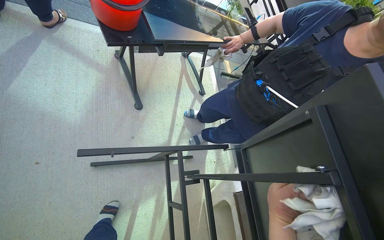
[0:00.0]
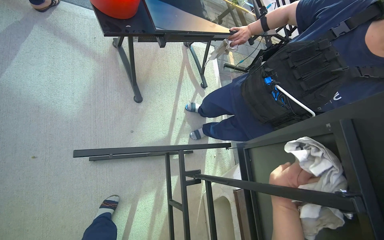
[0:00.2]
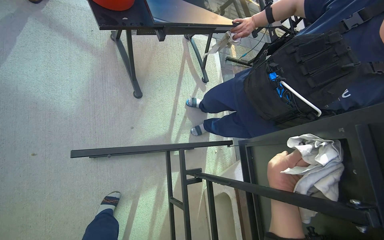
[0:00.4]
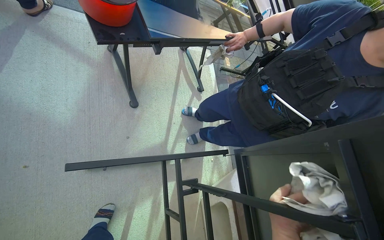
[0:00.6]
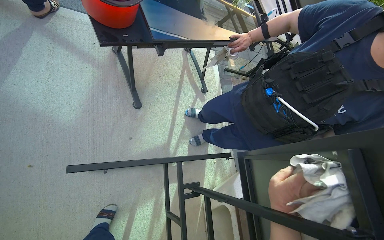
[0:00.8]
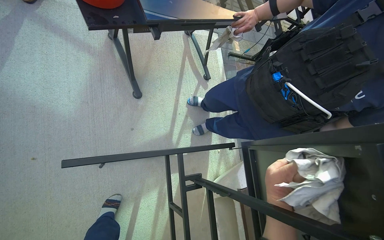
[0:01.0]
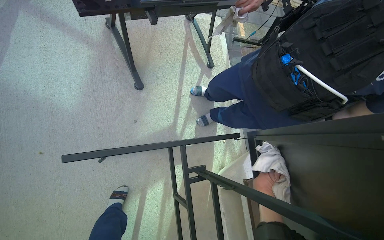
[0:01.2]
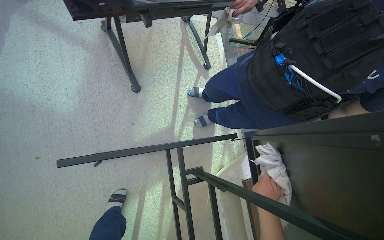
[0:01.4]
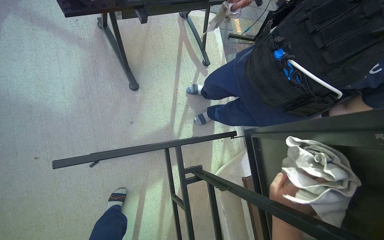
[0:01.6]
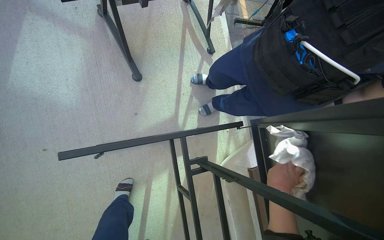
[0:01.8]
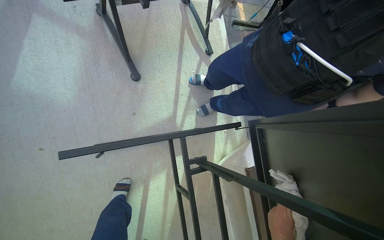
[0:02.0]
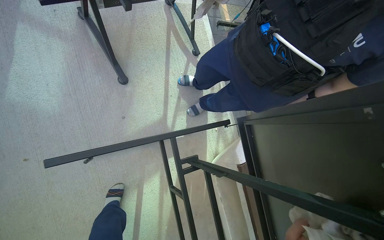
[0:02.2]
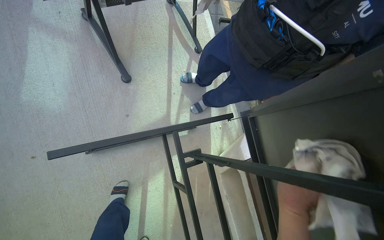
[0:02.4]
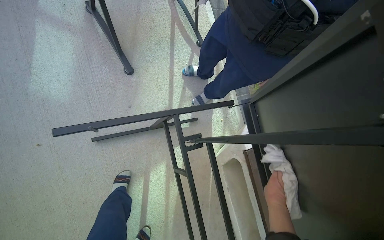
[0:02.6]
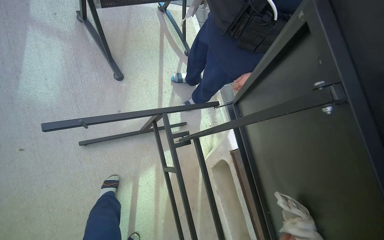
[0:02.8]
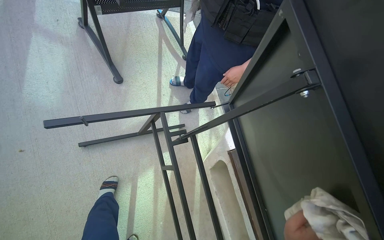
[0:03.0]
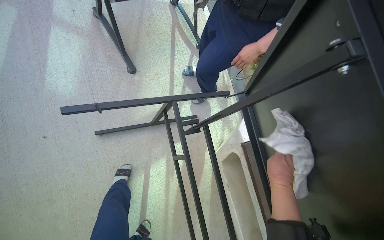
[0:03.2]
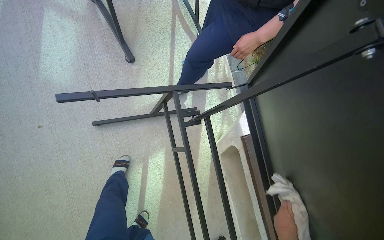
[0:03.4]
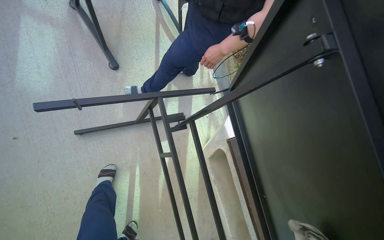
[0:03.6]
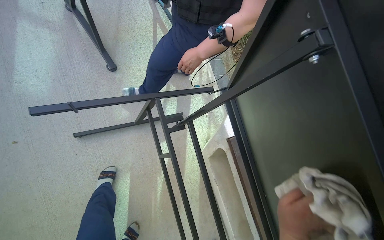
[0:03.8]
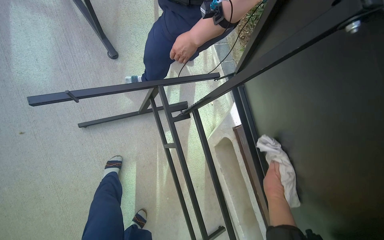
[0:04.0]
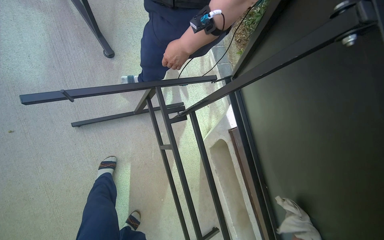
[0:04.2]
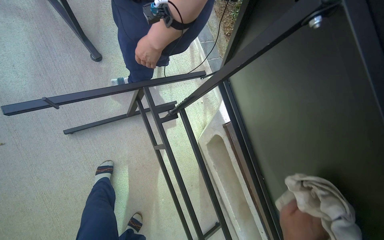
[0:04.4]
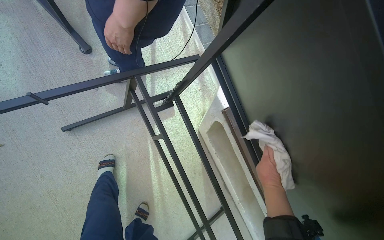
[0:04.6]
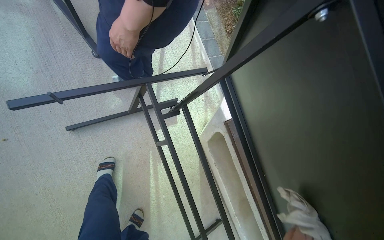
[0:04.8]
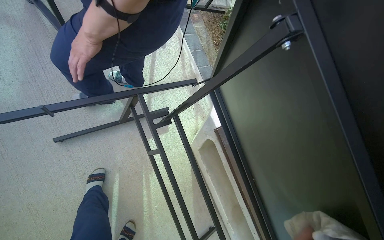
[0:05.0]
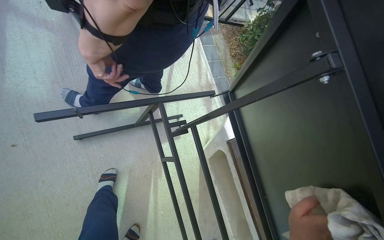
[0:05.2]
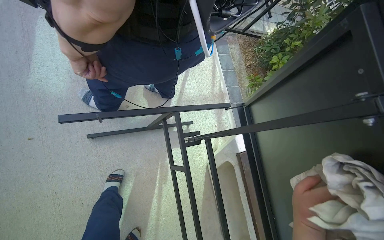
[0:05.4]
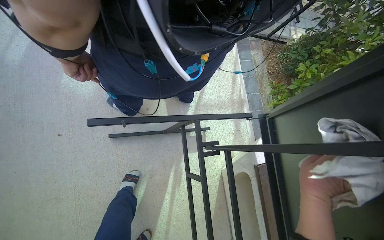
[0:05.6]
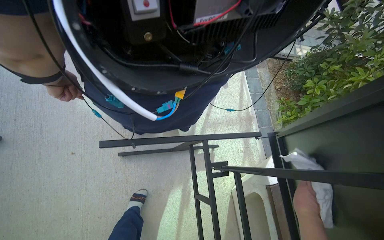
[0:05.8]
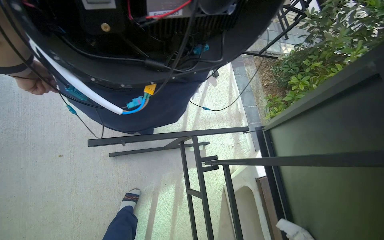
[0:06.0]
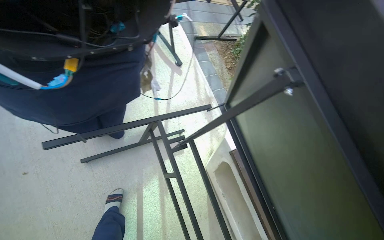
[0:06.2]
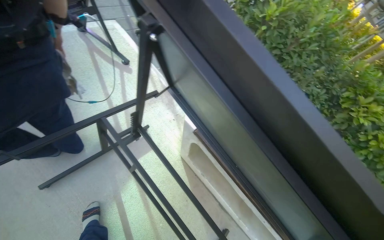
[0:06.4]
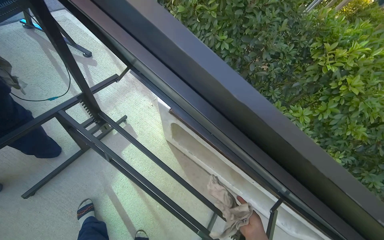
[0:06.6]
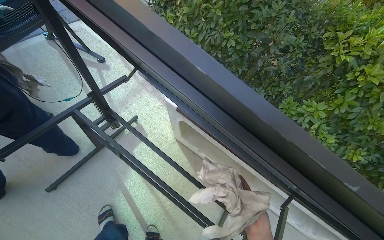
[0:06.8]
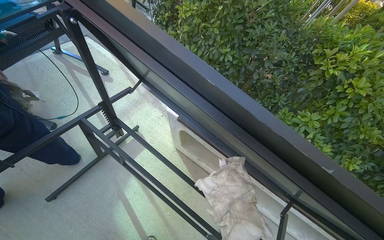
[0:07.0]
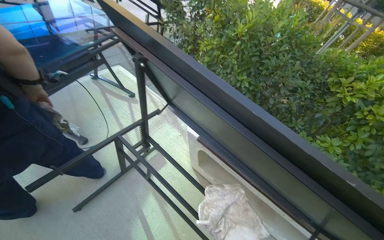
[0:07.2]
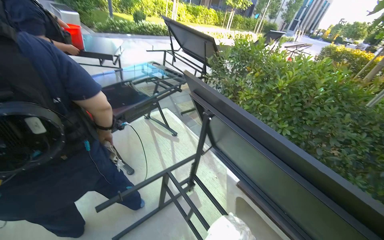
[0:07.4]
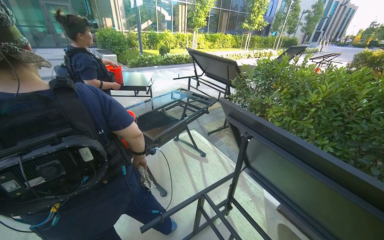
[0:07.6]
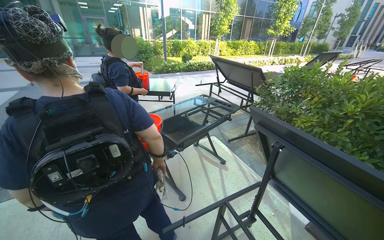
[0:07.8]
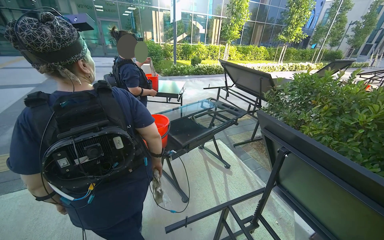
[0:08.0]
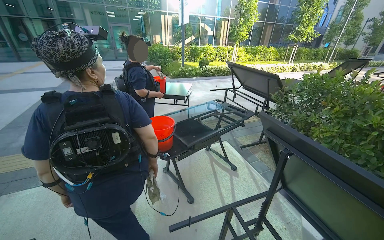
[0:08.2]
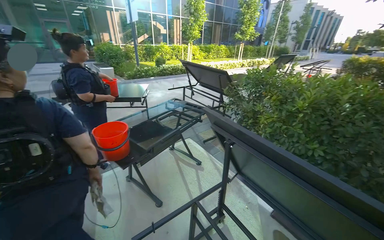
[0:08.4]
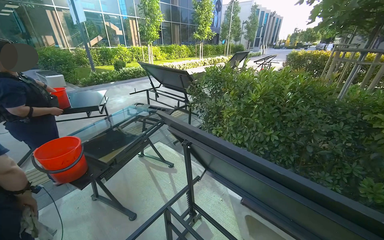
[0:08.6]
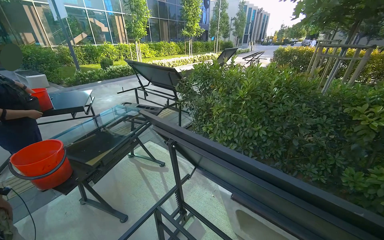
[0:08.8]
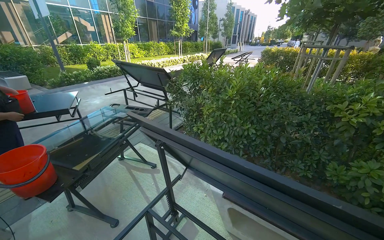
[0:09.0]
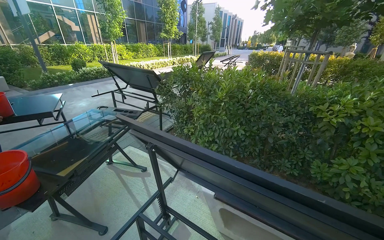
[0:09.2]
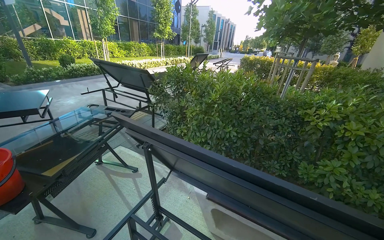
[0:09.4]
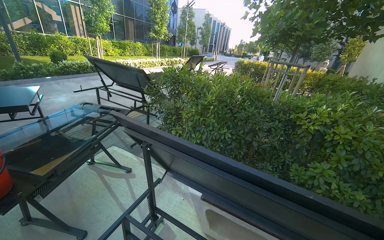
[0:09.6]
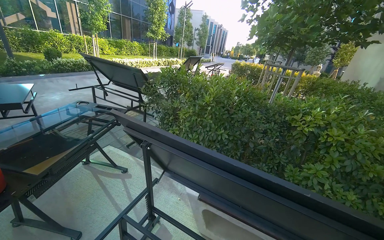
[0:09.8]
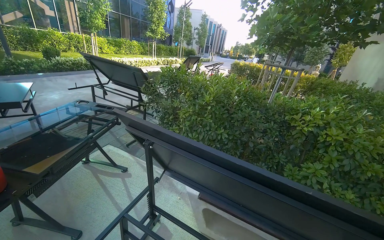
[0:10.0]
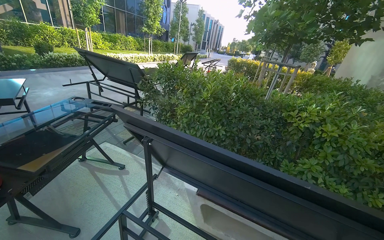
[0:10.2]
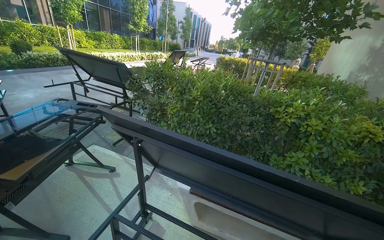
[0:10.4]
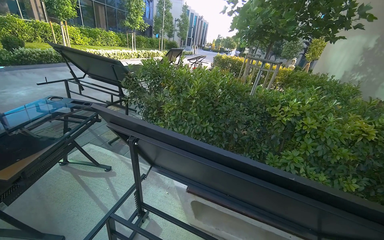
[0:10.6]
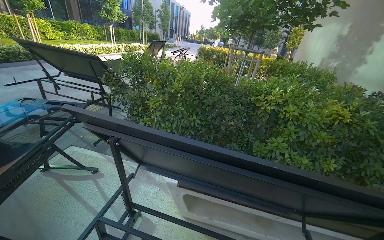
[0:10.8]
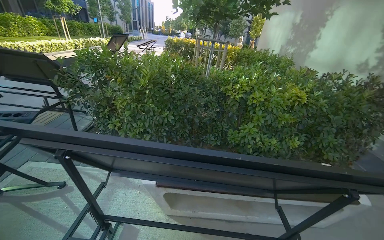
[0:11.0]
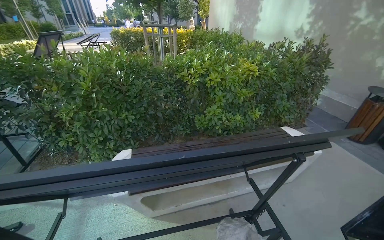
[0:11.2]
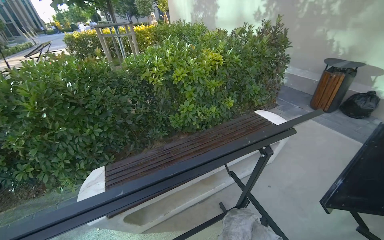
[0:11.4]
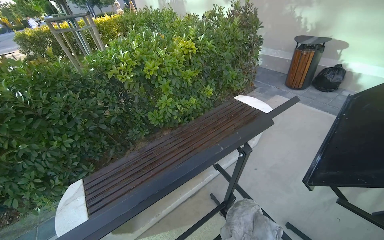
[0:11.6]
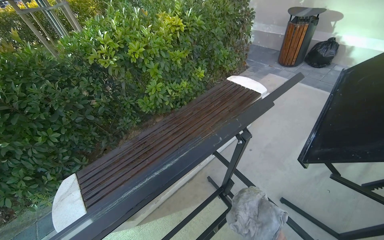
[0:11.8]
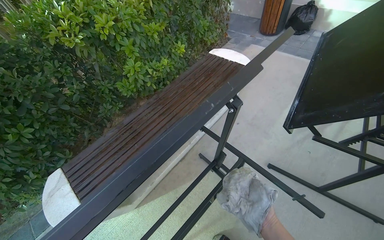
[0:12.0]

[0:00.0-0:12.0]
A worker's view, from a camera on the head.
Job: wiping surfaces.
The whole recording: Wiping outdoor table frame. The worker wipes the frames of several outdoor tables with a cloth.
0:00.0 to 0:01.6: The right hand swings nearer and farther, roughly 20 cm each way, with 2 reversals.
0:04.4 to 0:06.0: The view tilts approximately 15 degrees upward.
0:06.0 to 0:07.6: The head travels roughly 40 cm. The camera pitches upward, by roughly 25 degrees. The scene rotates counterclockwise by roughly 35 degrees.
0:09.0 to 0:10.4: The camera sweeps to the right, by roughly 15 degrees.
0:10.4 to 0:12.0: The camera travels roughly 40 cm. The wearer looks about 70 degrees further to the right. The camera pitches downward, by about 30 degrees.

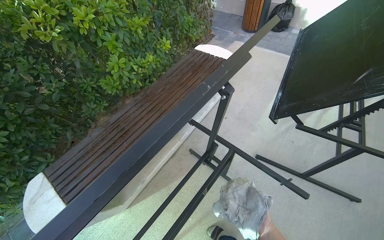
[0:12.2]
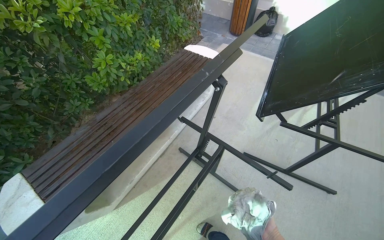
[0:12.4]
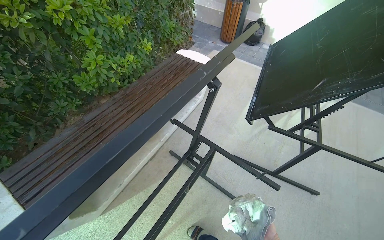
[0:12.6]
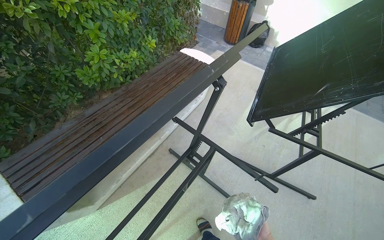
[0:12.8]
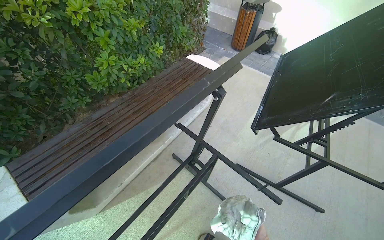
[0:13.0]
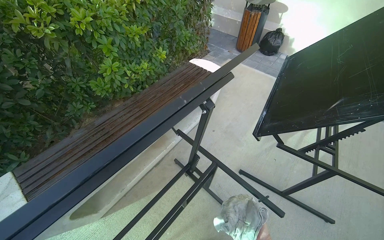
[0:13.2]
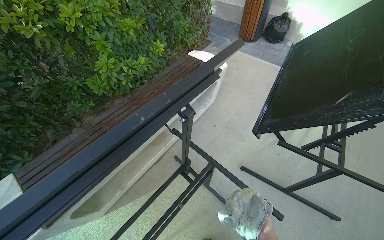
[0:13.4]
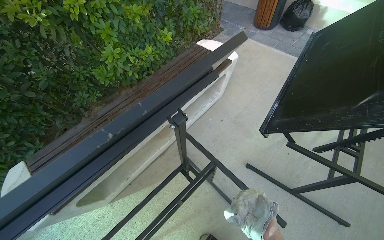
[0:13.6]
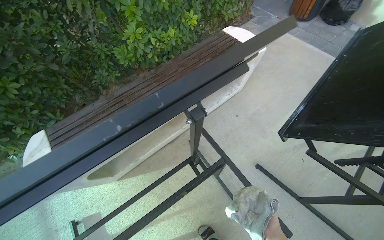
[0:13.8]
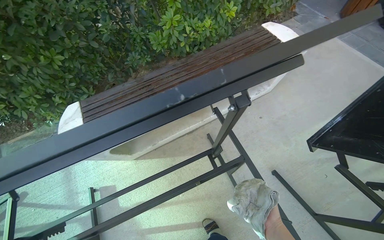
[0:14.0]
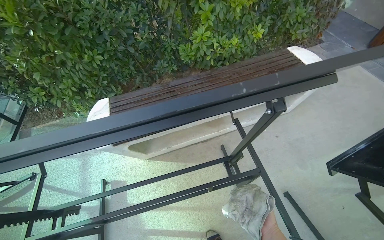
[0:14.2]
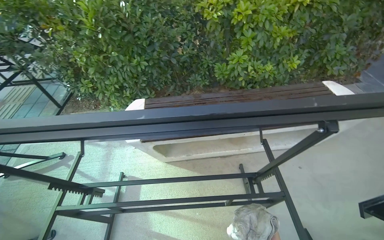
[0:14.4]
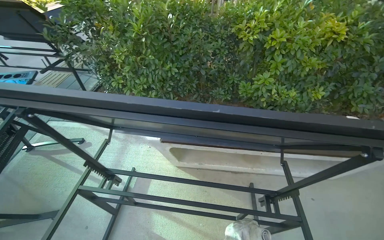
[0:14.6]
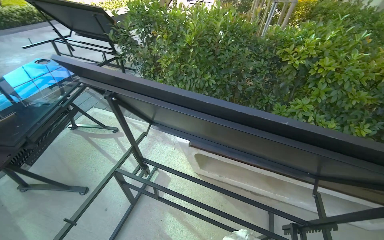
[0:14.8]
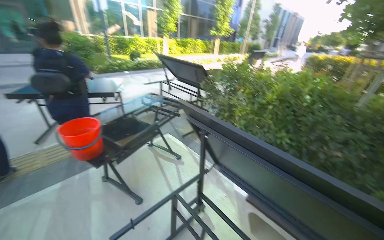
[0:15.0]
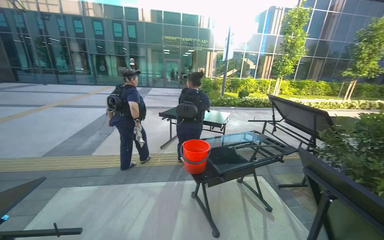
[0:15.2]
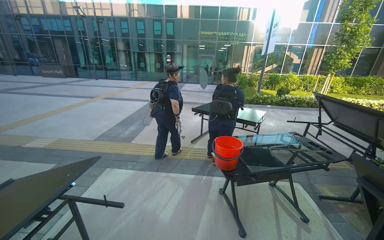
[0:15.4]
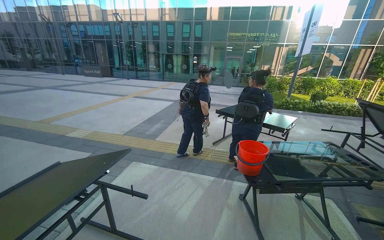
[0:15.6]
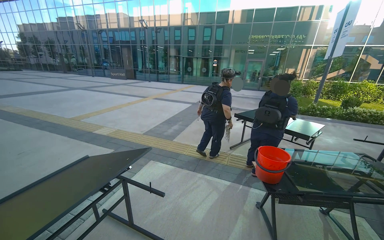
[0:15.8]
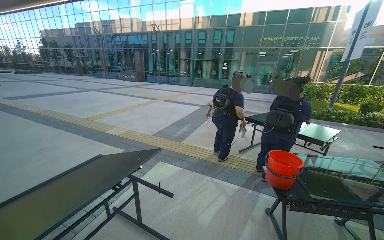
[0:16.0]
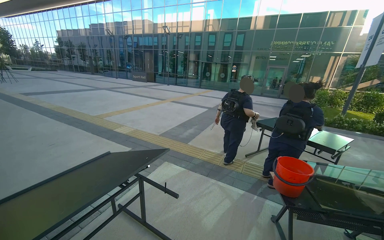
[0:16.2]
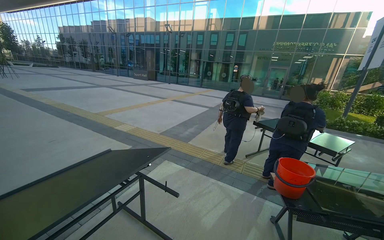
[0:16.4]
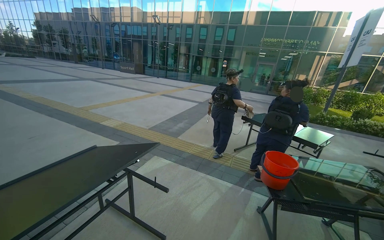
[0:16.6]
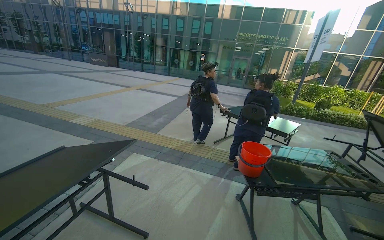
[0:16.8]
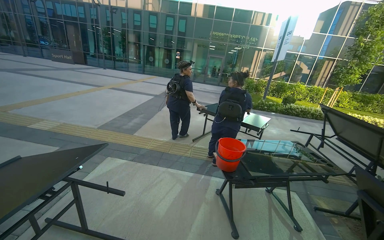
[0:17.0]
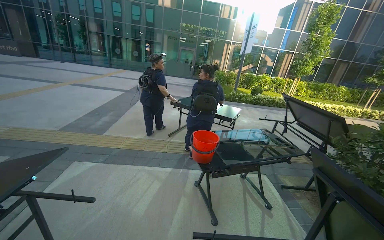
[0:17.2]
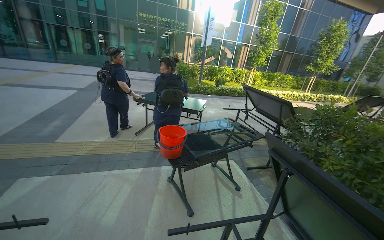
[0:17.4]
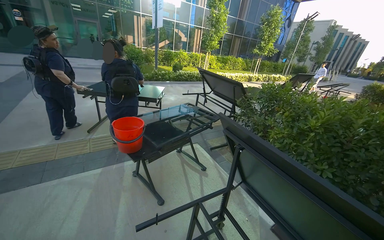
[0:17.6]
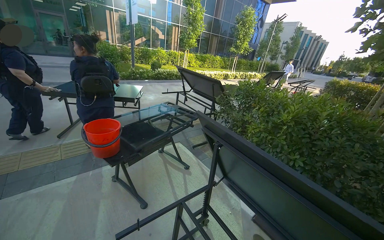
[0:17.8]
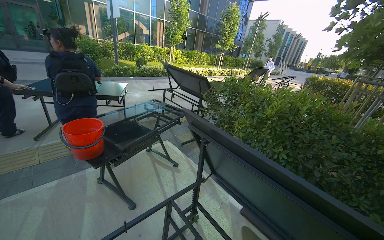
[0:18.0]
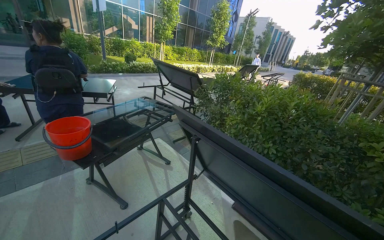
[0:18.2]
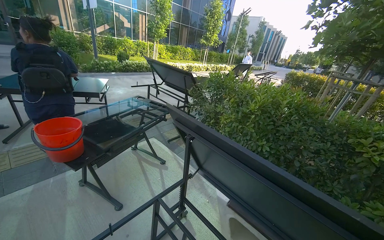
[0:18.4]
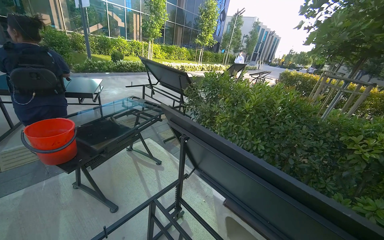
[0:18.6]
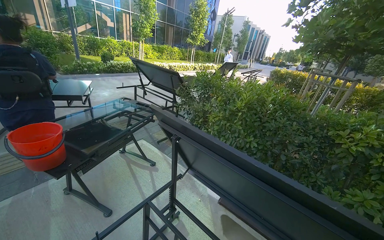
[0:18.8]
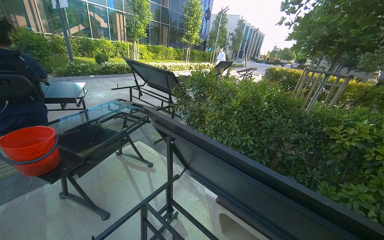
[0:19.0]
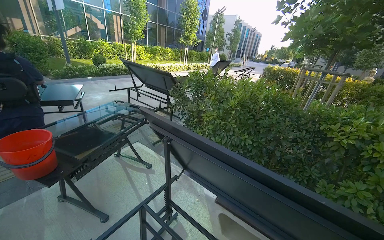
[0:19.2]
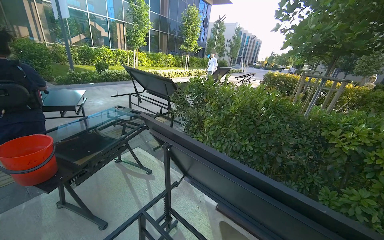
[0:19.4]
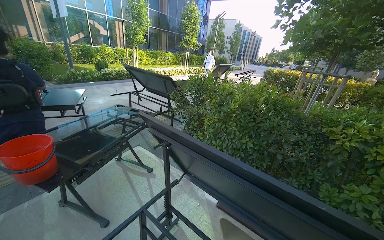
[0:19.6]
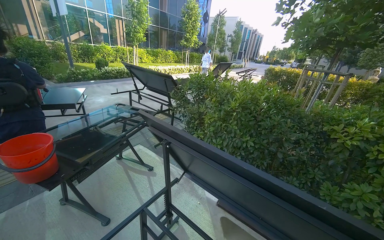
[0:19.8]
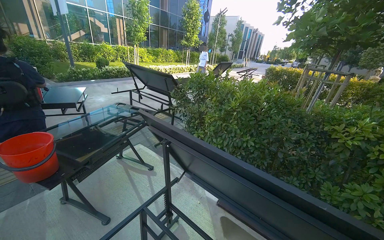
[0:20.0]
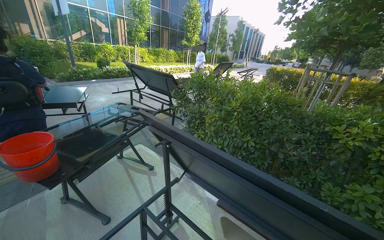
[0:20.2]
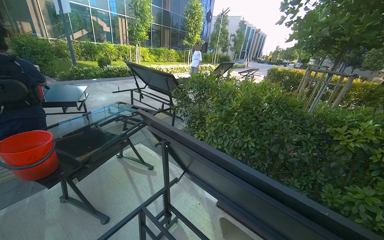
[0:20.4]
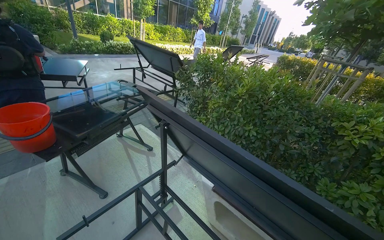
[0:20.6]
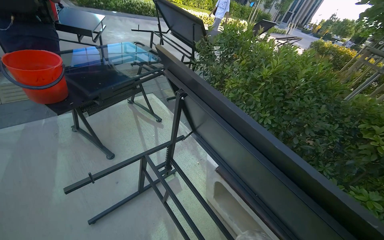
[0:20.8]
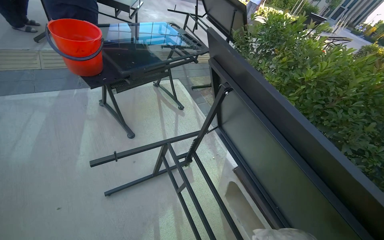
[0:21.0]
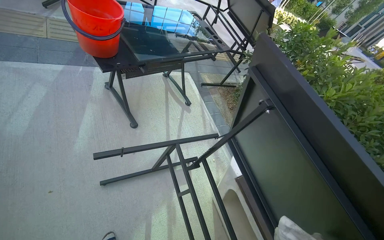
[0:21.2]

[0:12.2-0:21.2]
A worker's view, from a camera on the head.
Job: wiping surfaces.
The whole recording: Wiping outdoor table frame. The worker wipes the frames of several outdoor tables with a cloth.
0:13.8 to 0:15.2: The camera travels approximately 70 cm. The wearer looks some 115 degrees further to the left. The camera pitches upward, by about 45 degrees.
0:15.2 to 0:16.6: The wearer's head swings about 30 degrees to the left.
0:16.6 to 0:18.2: The wearer's head swings approximately 70 degrees to the right. The view tips downward by roughly 15 degrees.
0:19.8 to 0:21.2: The camera pitches downward, by roughly 20 degrees. Everything in view rotates about 35 degrees clockwise.
